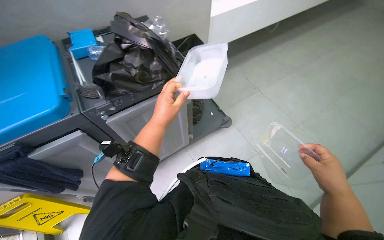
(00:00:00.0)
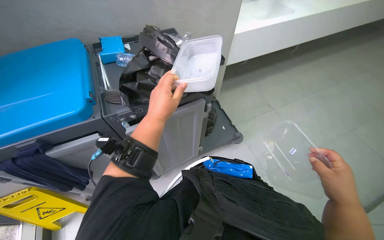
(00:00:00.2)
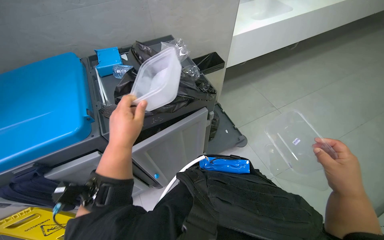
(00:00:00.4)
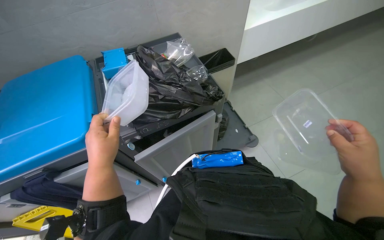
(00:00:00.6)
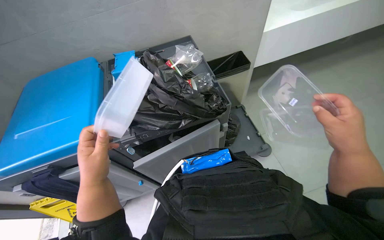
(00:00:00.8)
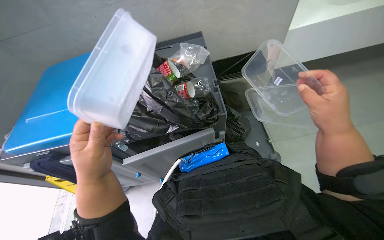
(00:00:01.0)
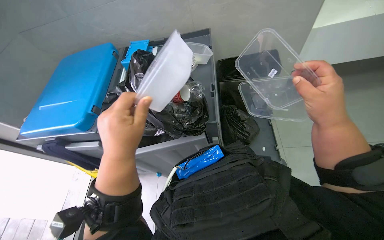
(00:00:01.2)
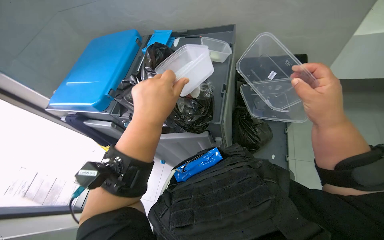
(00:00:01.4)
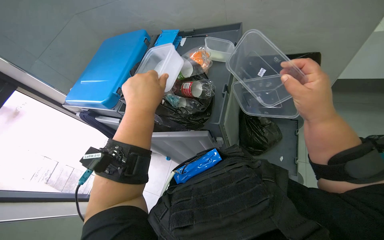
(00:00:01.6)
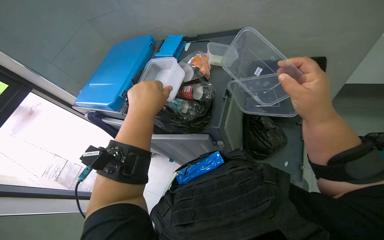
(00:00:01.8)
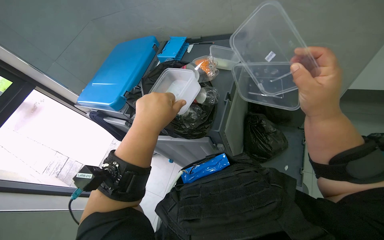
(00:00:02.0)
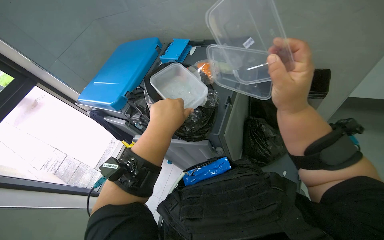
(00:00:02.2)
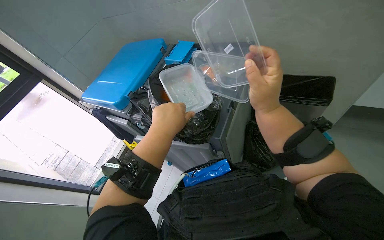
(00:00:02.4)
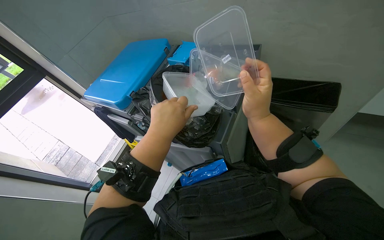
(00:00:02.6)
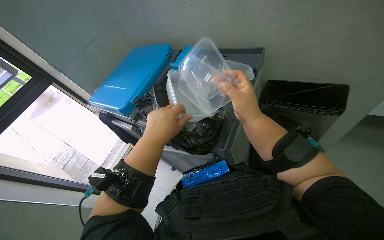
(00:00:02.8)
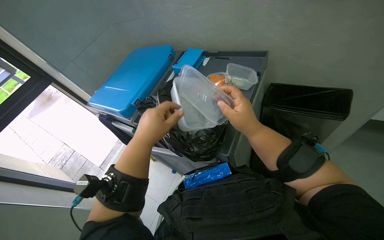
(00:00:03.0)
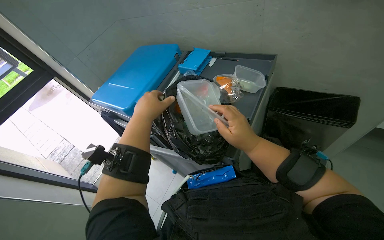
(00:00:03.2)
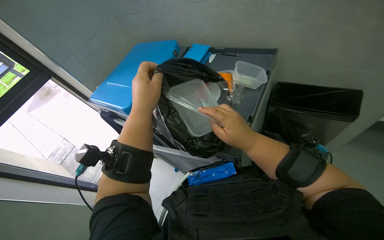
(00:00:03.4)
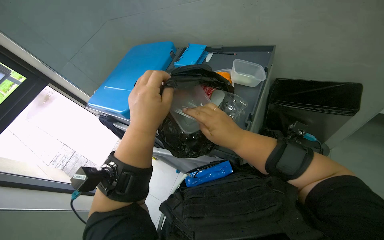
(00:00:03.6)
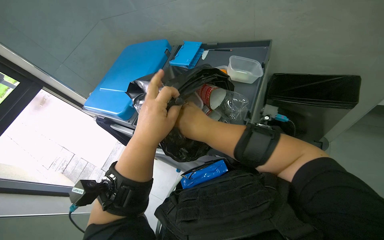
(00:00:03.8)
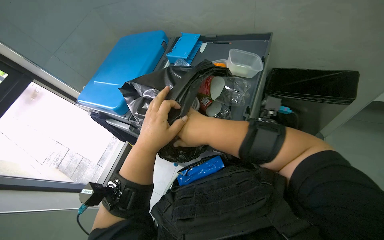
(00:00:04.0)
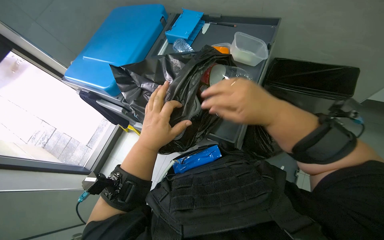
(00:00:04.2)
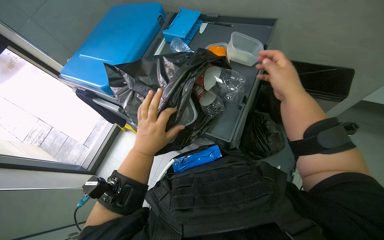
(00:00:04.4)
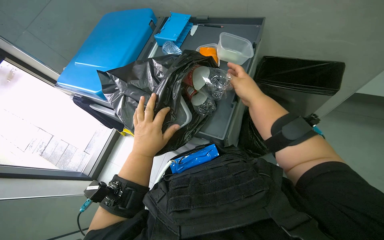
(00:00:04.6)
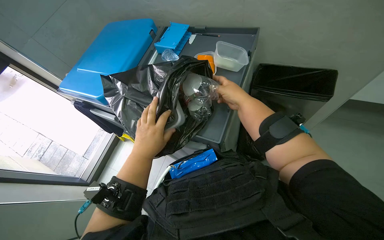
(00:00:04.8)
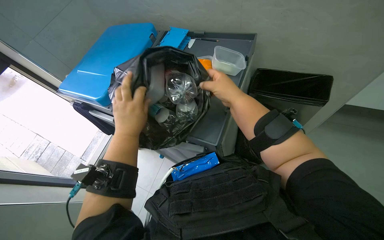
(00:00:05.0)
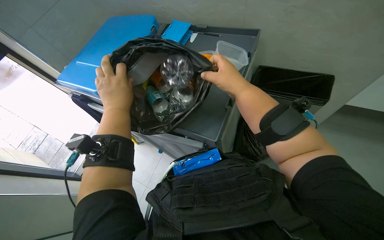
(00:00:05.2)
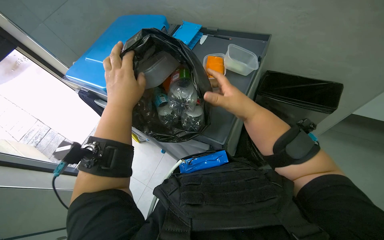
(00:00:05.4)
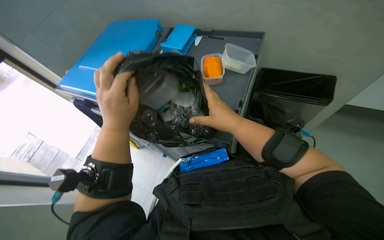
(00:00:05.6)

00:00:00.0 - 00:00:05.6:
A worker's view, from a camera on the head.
Job: managing trash.
The whole recording: Sorting and disposing plastic containers. The worker sorts and disposes of plastic containers into a trash bag.
00:00:00.0 - 00:00:01.4: The wearer moves some 40 cm. The head rotates about 45 degrees to the left.
00:00:01.4 - 00:00:02.8: The right hand travels to the left by some 15 cm.
